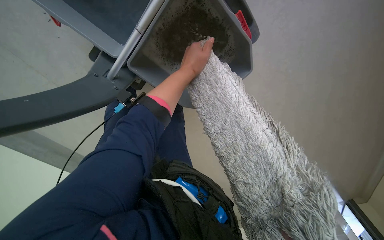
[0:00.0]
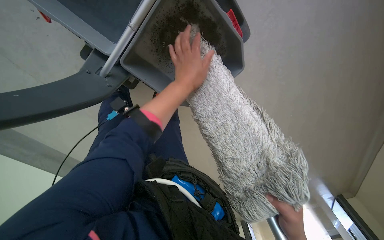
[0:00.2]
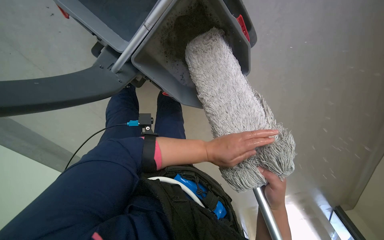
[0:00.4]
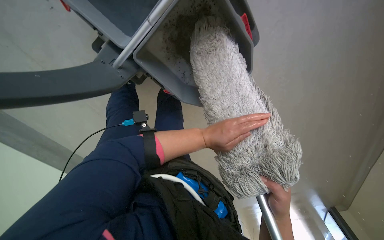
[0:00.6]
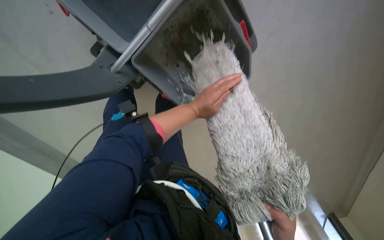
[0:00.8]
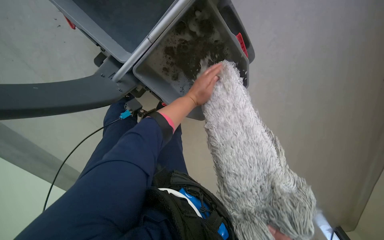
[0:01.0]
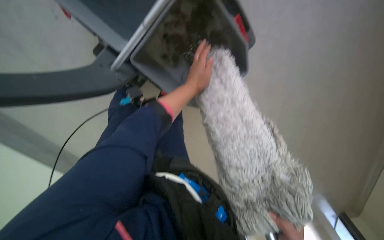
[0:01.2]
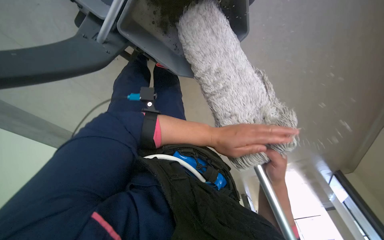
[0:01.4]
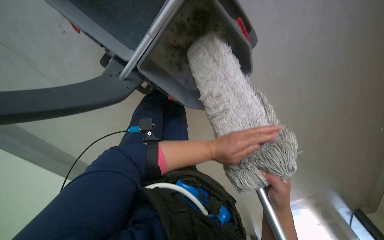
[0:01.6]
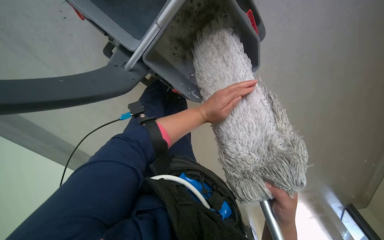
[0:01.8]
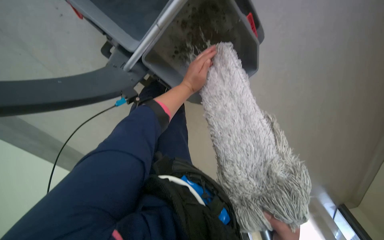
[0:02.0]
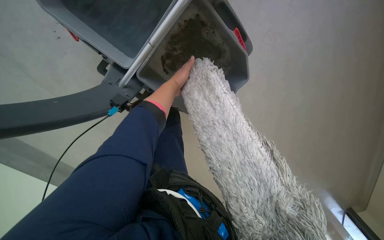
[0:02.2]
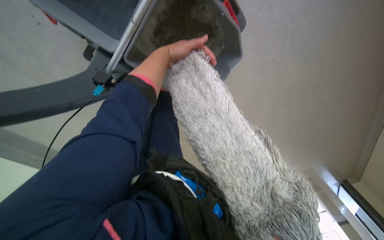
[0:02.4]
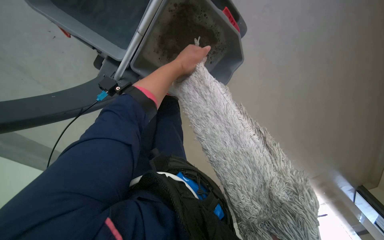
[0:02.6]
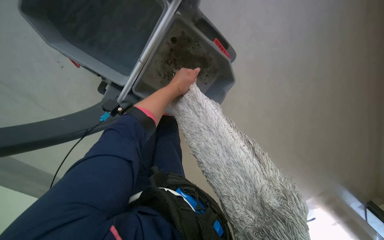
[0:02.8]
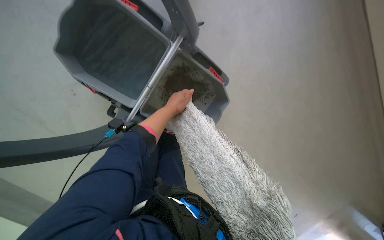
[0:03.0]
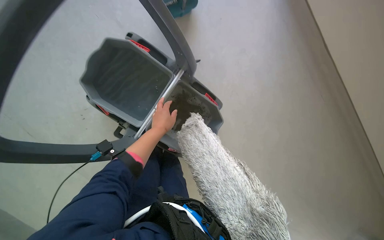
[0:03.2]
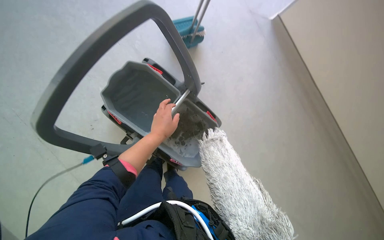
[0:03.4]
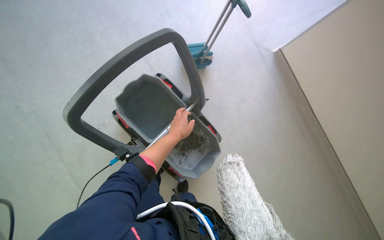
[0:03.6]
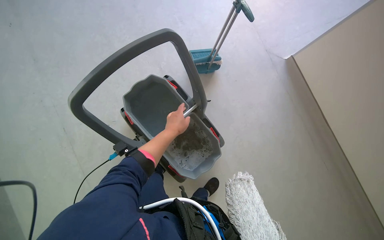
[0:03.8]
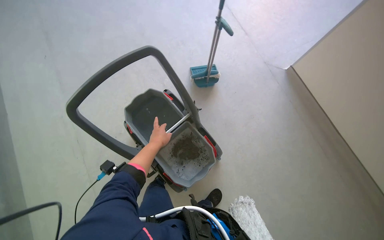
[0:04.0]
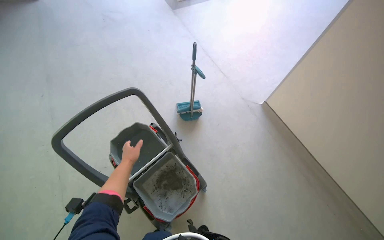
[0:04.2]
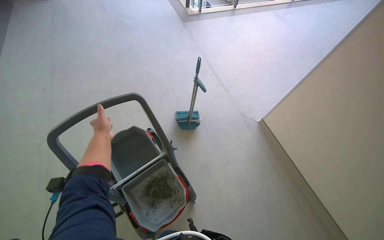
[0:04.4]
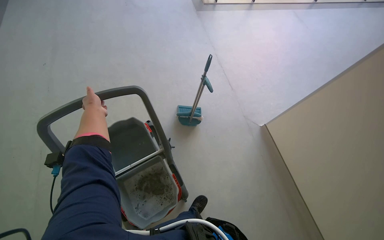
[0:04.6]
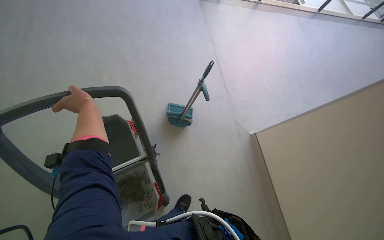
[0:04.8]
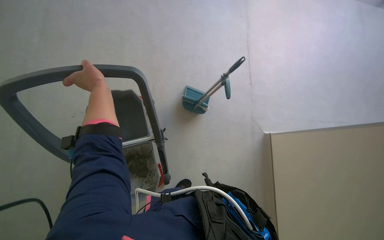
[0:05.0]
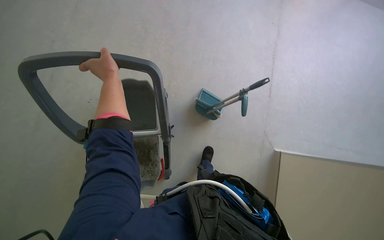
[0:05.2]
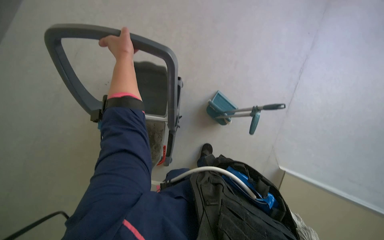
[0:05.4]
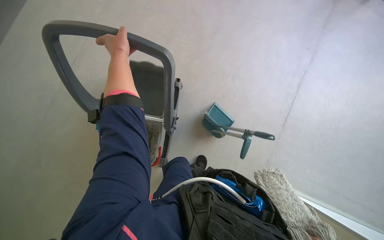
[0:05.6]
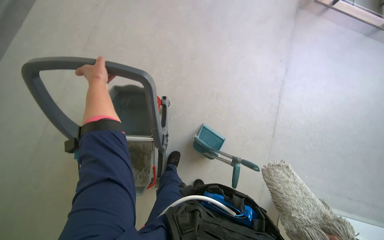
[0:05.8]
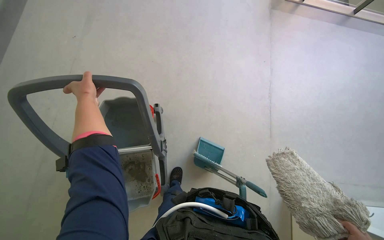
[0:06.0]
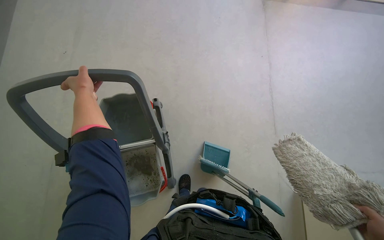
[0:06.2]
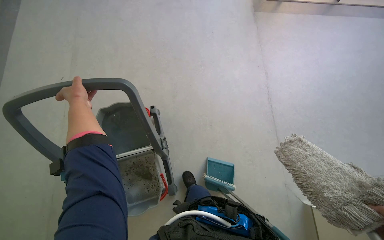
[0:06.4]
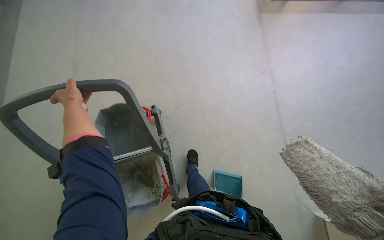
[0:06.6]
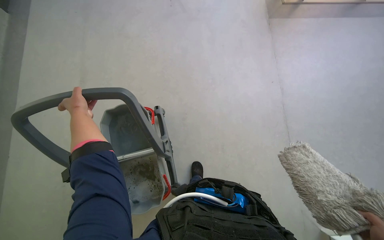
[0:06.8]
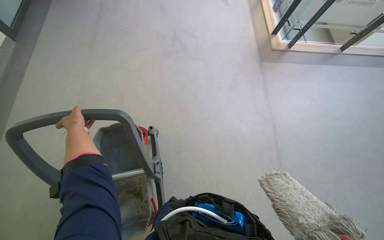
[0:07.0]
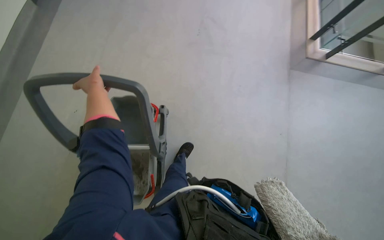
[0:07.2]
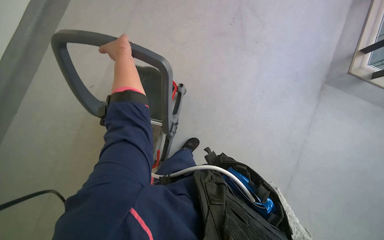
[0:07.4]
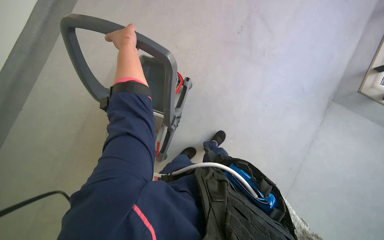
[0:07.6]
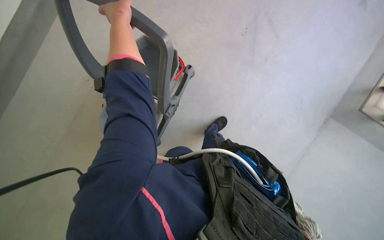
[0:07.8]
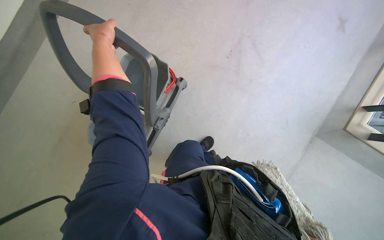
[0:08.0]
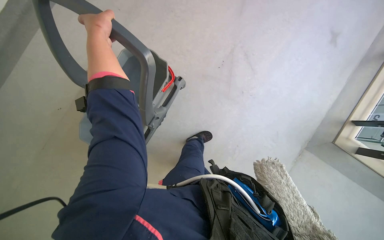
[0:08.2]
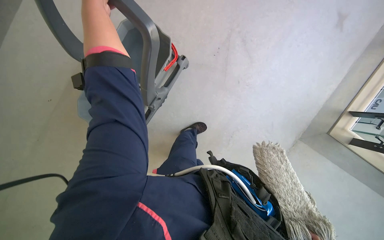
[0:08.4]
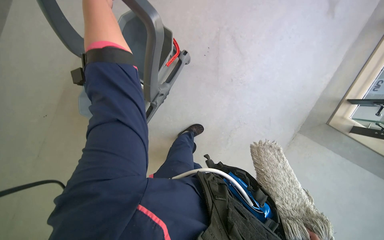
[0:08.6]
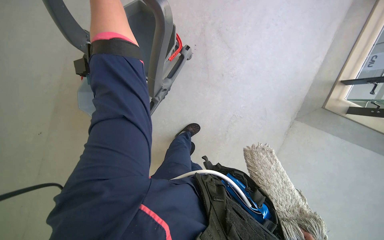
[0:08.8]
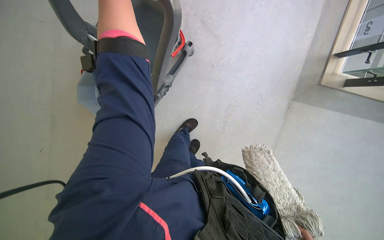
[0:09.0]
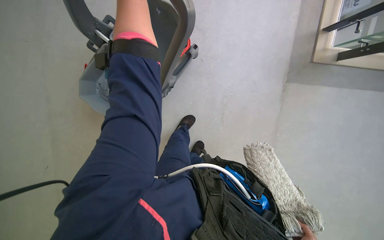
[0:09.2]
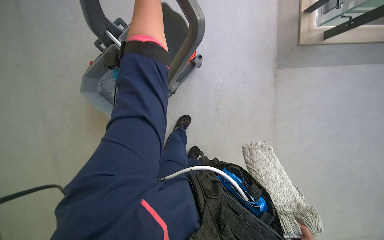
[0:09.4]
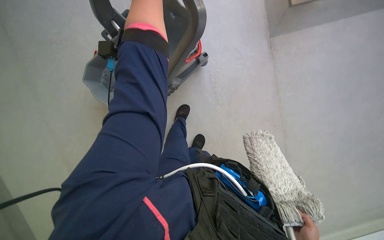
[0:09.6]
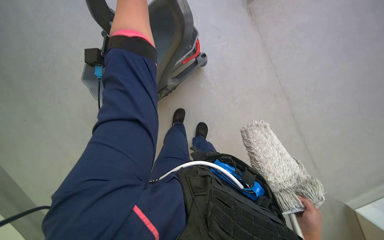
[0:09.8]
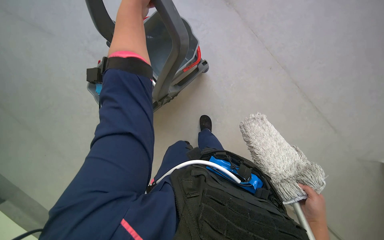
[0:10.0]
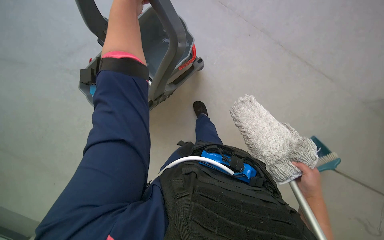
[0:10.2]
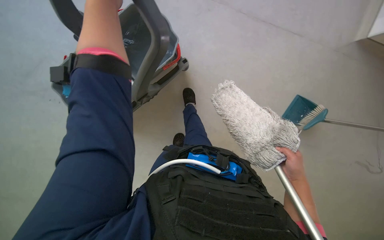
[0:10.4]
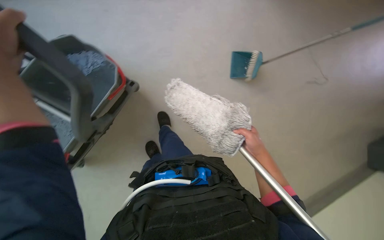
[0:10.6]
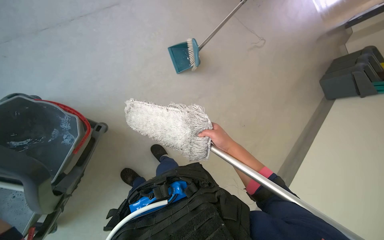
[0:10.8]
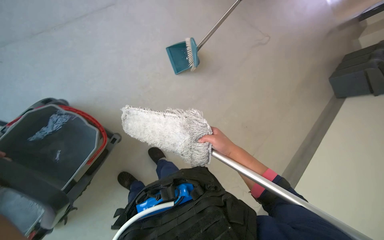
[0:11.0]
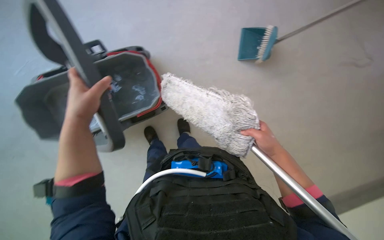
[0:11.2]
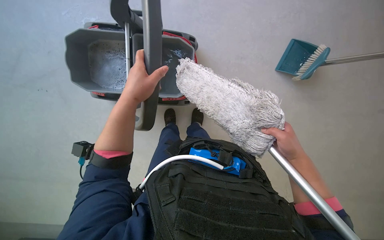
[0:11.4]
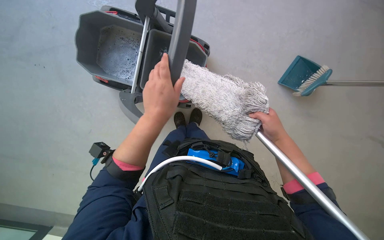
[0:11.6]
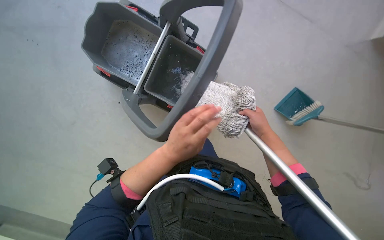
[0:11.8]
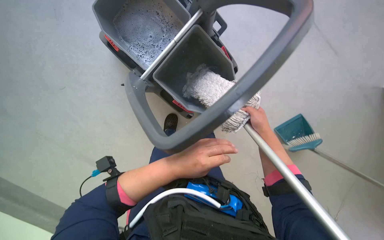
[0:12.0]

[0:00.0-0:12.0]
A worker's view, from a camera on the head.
Job: preparing cleaning supplies.
The whole recording: Washing cleaning cloth in bucket. The worker washes the cloth in a bucket for floor cleaning.
0:03.0 to 0:04.4: The camera pitches upward, by about 50 degrees.
0:04.4 to 0:06.0: The camera travels about 40 cm. The scene rotates clockwise by about 40 degrees.
0:06.0 to 0:07.6: The head rotates about 25 degrees to the left.
0:09.0 to 0:10.4: The view tips downward by some 20 degrees. Everything in view rotates some 55 degrees counterclockwise.
0:10.4 to 0:12.0: The right hand swings left and right, approximately 20 cm each way, with 2 reversals.

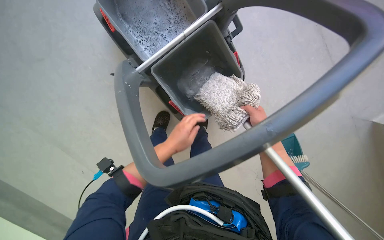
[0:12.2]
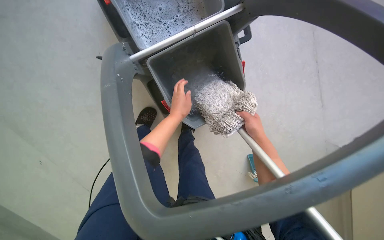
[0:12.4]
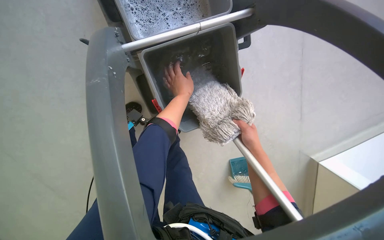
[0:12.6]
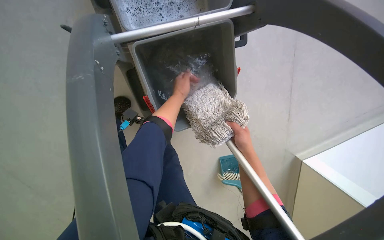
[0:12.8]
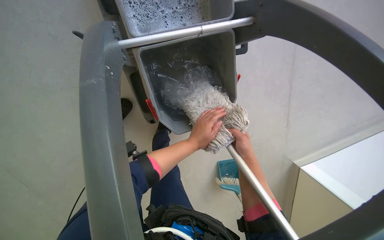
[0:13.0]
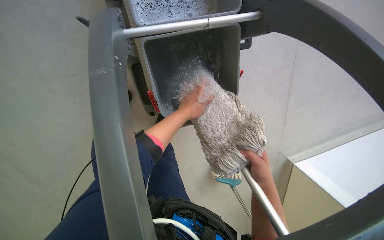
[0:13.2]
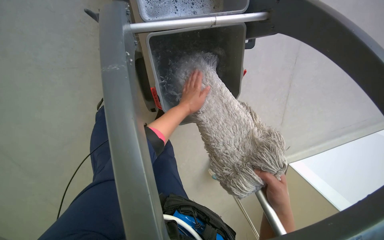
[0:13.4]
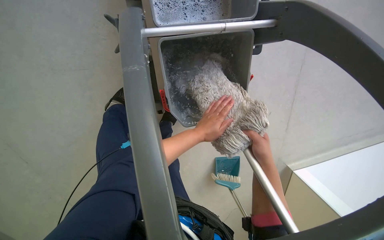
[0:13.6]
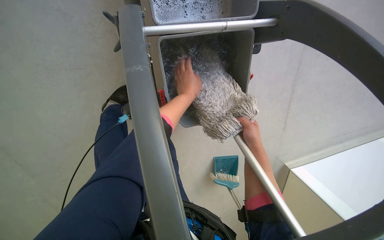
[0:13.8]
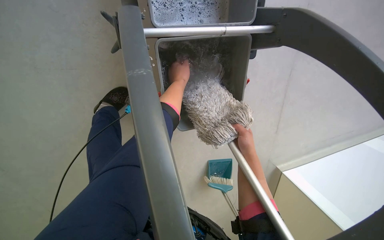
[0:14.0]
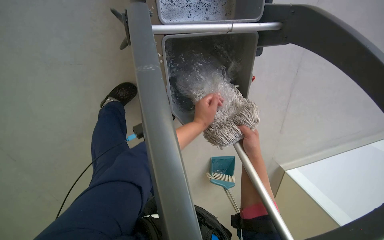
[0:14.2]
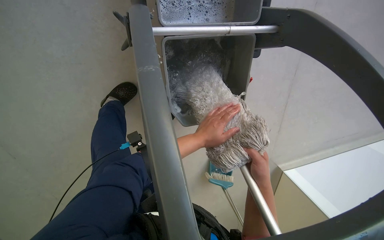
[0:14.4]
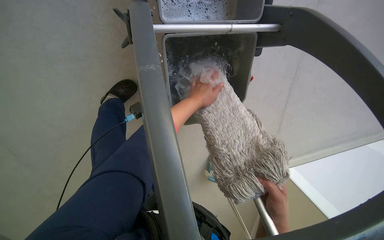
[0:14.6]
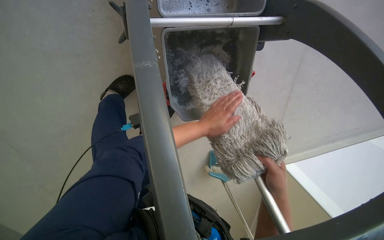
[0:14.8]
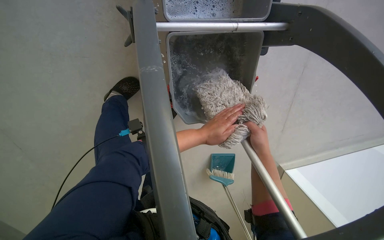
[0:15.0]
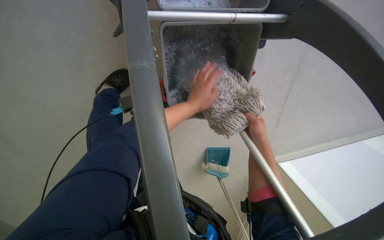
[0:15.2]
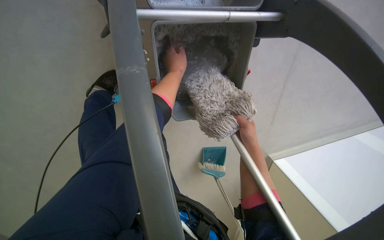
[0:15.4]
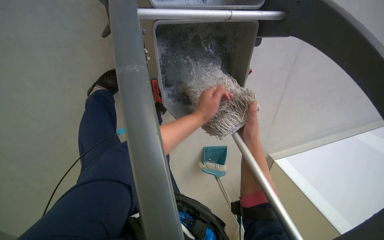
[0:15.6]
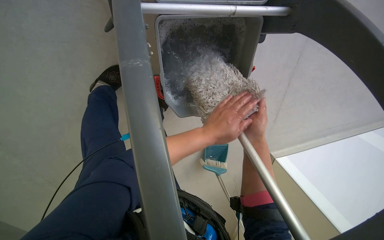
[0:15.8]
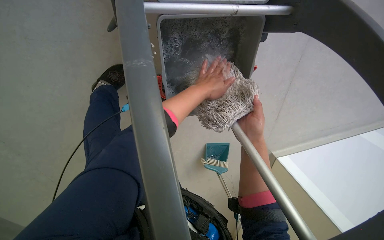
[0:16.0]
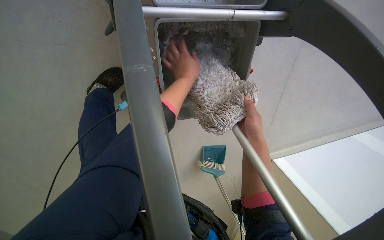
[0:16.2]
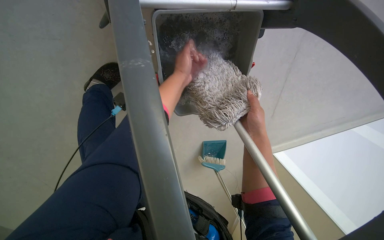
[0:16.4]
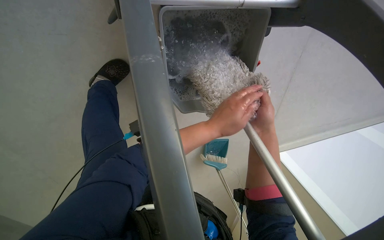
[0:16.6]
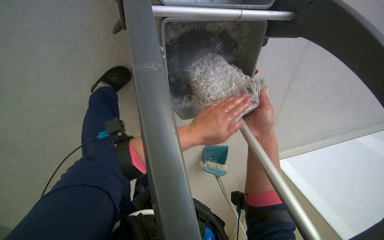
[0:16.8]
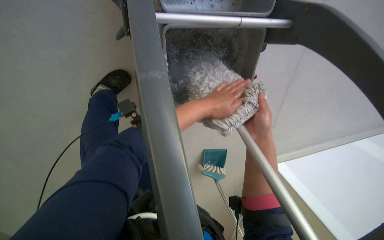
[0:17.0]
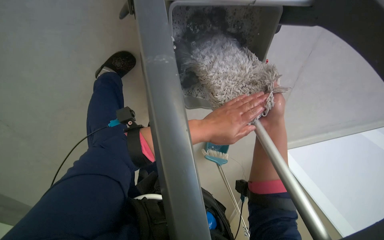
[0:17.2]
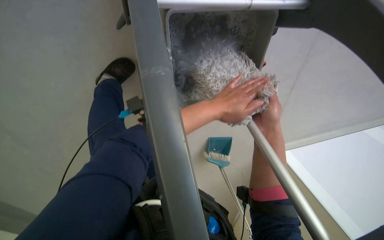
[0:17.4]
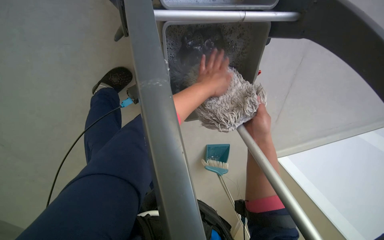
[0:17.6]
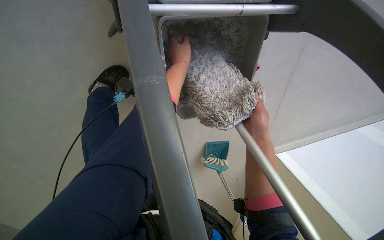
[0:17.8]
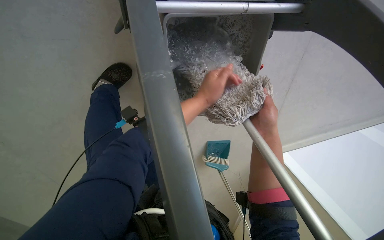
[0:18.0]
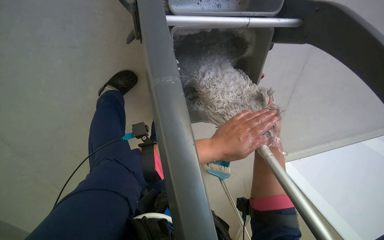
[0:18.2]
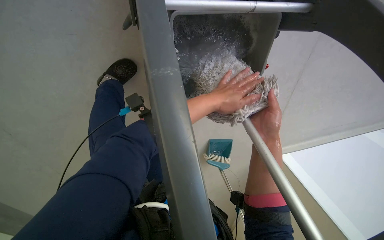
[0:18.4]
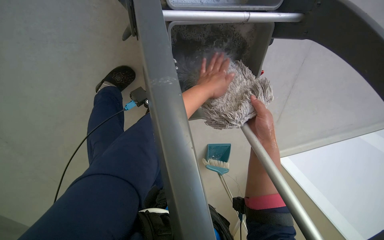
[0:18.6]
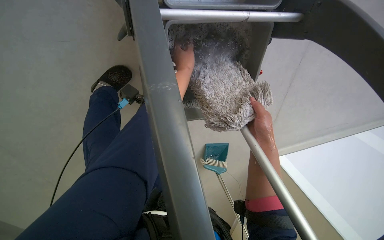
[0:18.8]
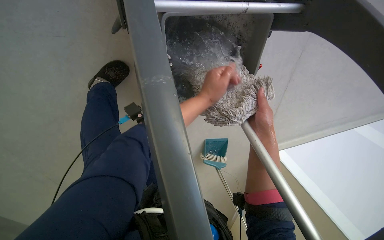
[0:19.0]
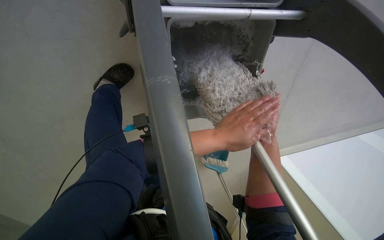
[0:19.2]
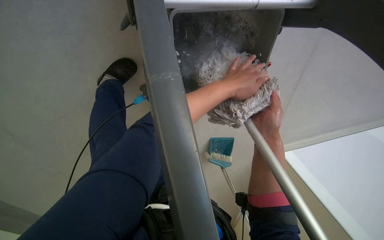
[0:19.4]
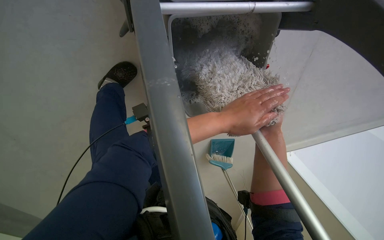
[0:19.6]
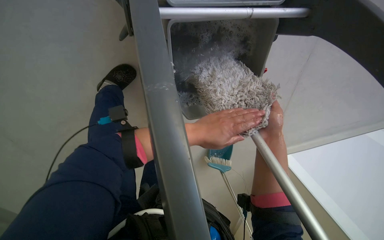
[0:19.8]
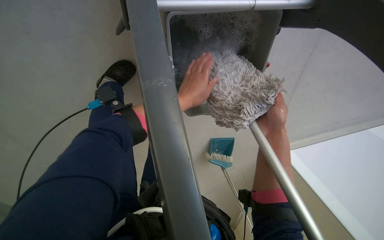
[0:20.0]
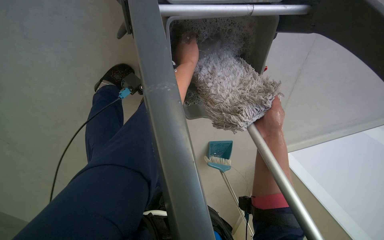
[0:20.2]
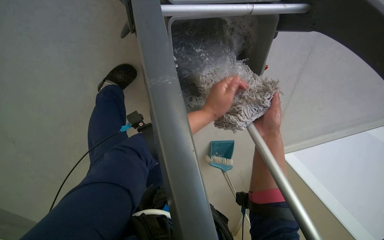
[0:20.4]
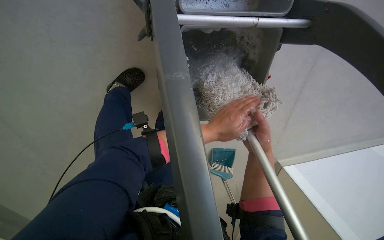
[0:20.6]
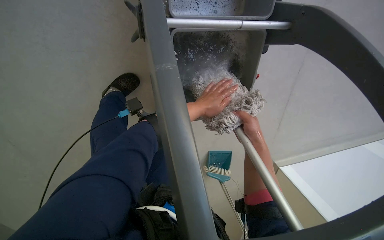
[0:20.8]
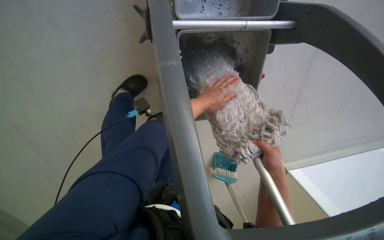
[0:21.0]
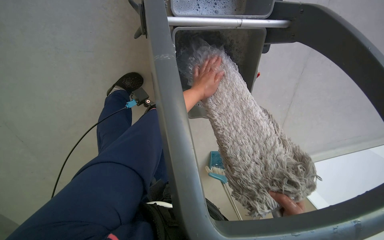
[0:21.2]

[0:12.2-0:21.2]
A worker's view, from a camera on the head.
Job: preparing cleaning supplies.
The whole recording: Washing cleaning cloth in bucket. The worker washes the cloth in a bucket for floor cleaning.
0:12.2 to 0:13.8: The view swings about 15 degrees to the right. The right hand travels down the picture and back again, about 10 cm each way.
0:13.8 to 0:15.2: The right hand travels down the picture and back again, roughly 15 cm each way. Meanwhile the left hand moves up and down the picture over about 20 cm, changing direction 3 times.
0:15.2 to 0:16.6: The left hand moves up and down the picture over some 20 cm, changing direction 3 times.
0:16.6 to 0:18.2: The left hand goes up and down the picture, approximately 20 cm each way, reversing 3 times.
0:18.2 to 0:19.8: The left hand goes up and down the picture, approximately 20 cm each way, reversing 3 times.
0:19.8 to 0:21.2: The left hand moves up and down the picture over some 20 cm, changing direction 2 times.
